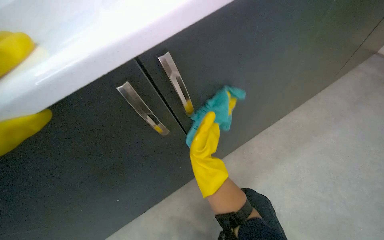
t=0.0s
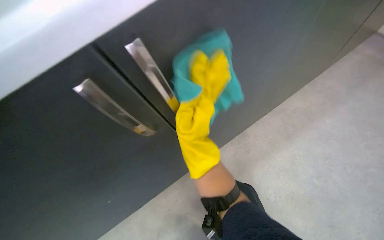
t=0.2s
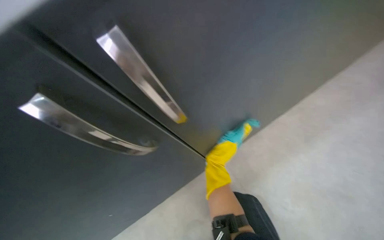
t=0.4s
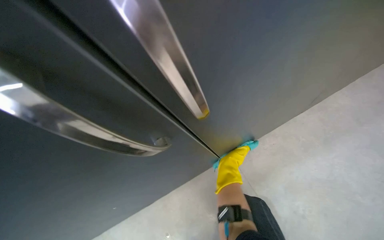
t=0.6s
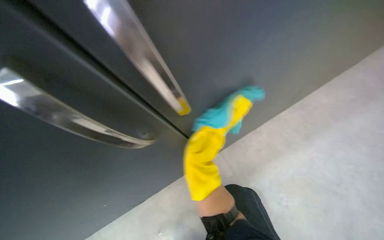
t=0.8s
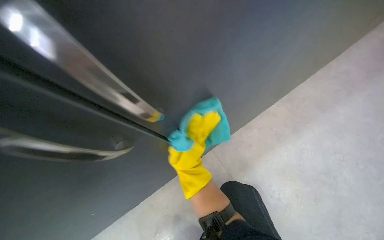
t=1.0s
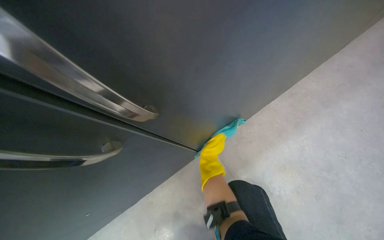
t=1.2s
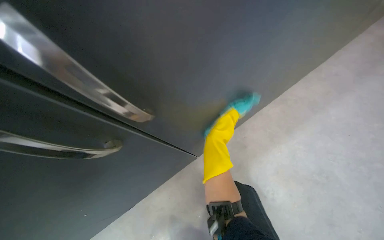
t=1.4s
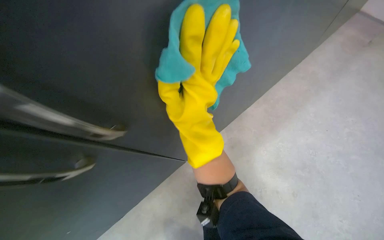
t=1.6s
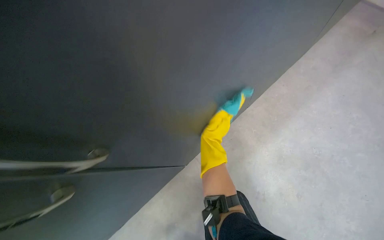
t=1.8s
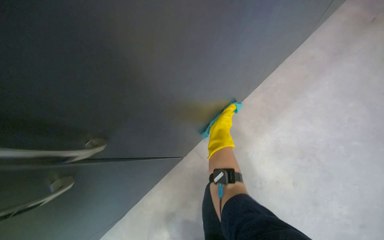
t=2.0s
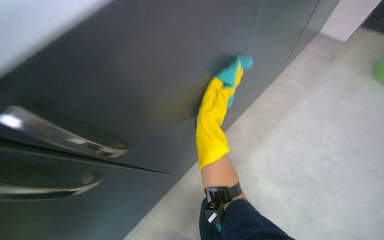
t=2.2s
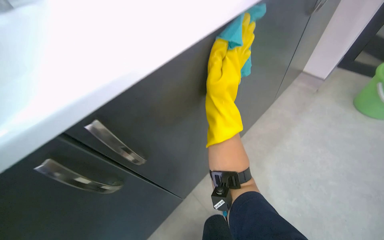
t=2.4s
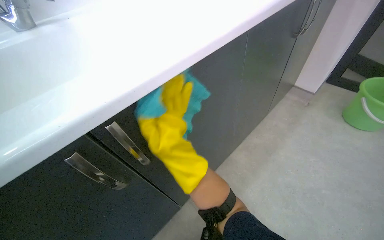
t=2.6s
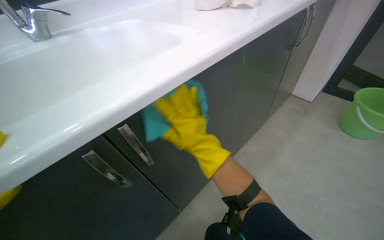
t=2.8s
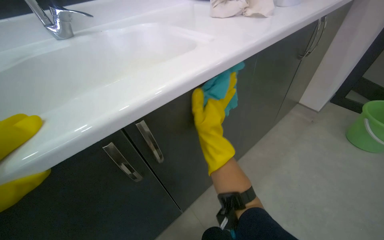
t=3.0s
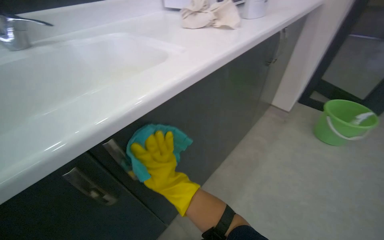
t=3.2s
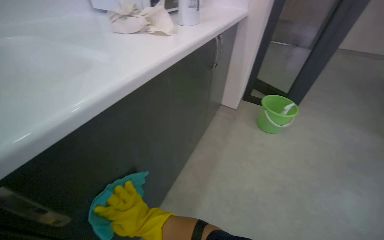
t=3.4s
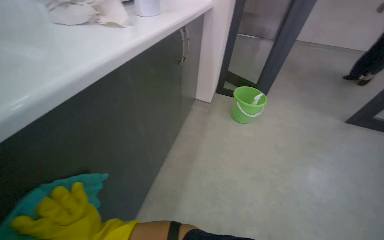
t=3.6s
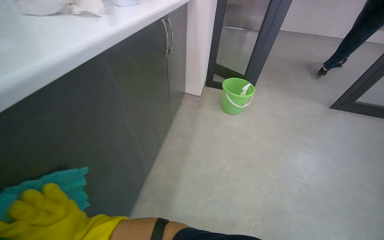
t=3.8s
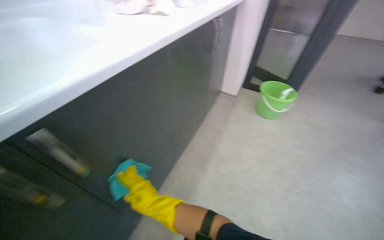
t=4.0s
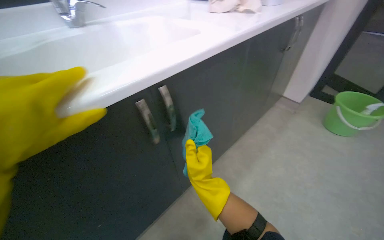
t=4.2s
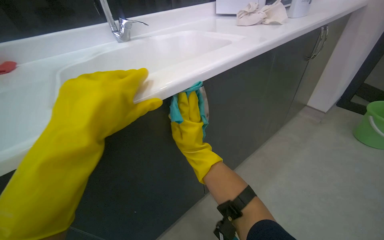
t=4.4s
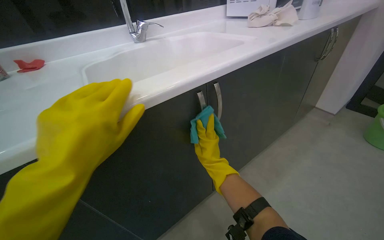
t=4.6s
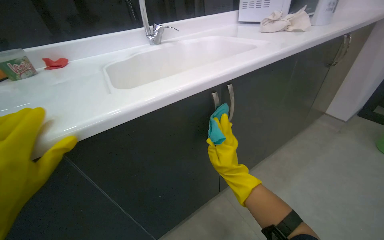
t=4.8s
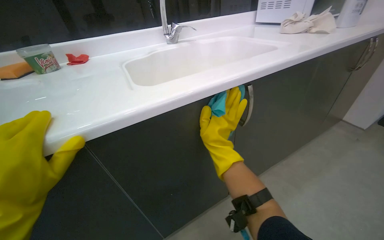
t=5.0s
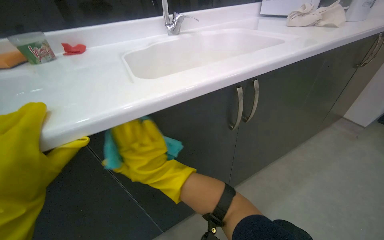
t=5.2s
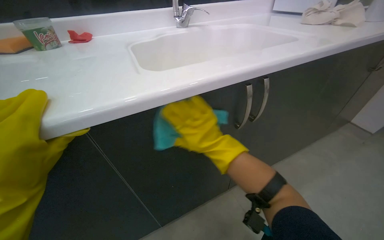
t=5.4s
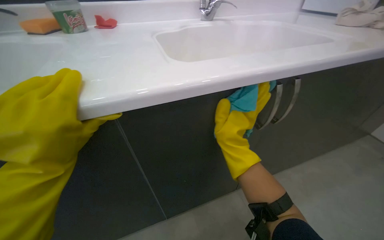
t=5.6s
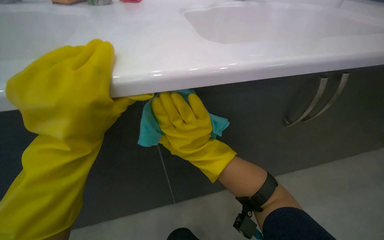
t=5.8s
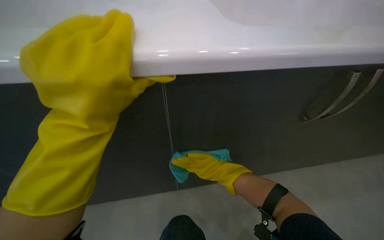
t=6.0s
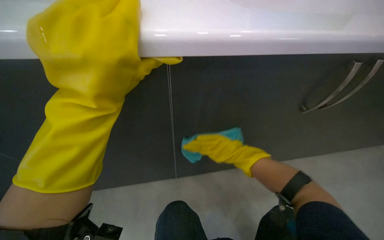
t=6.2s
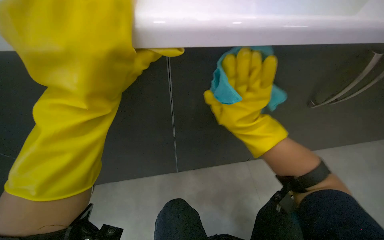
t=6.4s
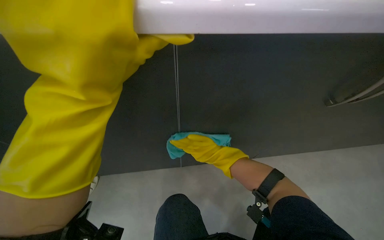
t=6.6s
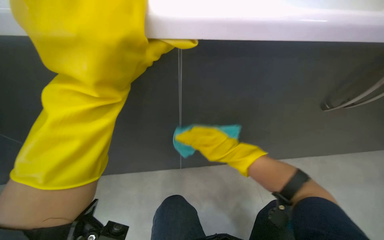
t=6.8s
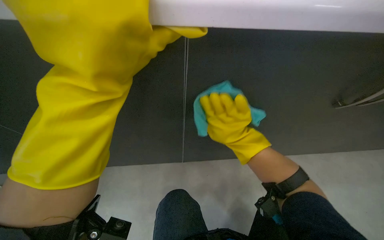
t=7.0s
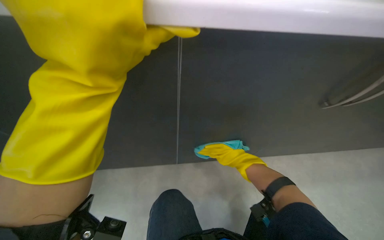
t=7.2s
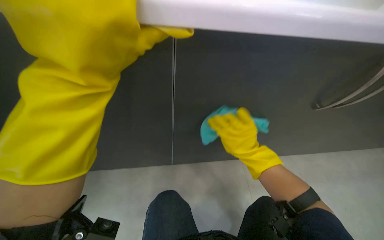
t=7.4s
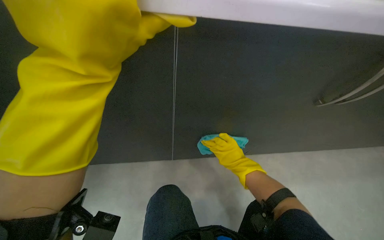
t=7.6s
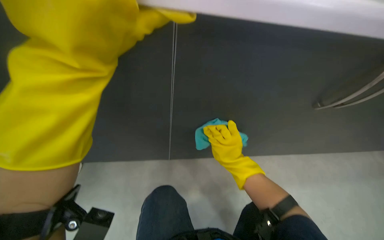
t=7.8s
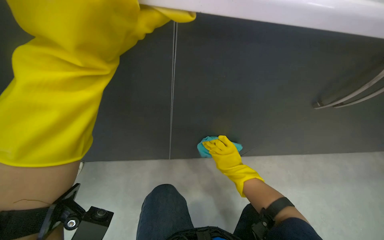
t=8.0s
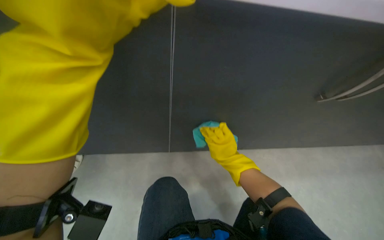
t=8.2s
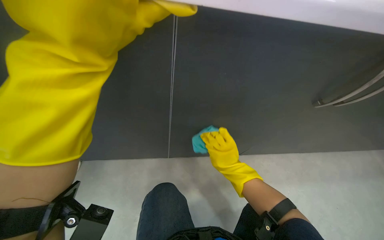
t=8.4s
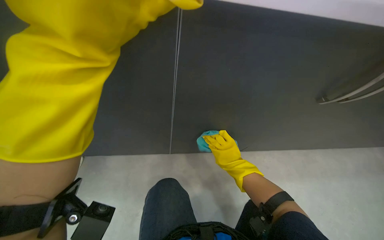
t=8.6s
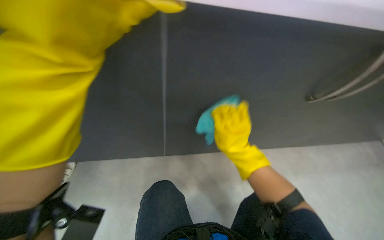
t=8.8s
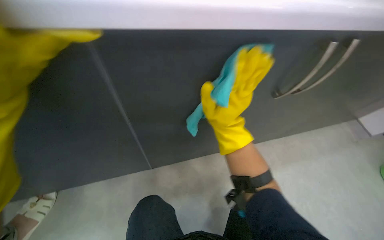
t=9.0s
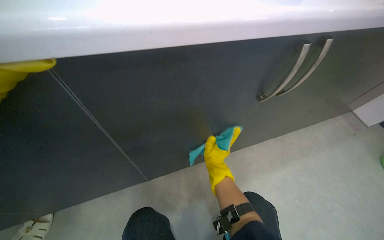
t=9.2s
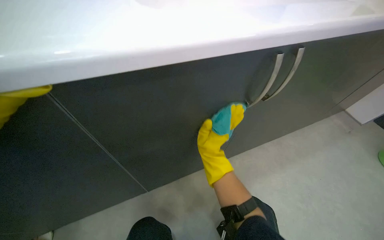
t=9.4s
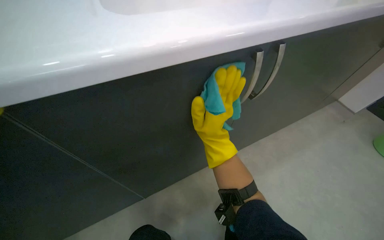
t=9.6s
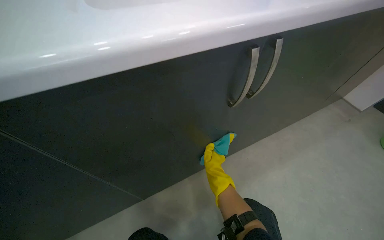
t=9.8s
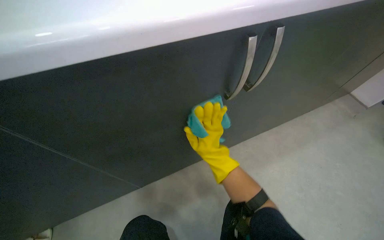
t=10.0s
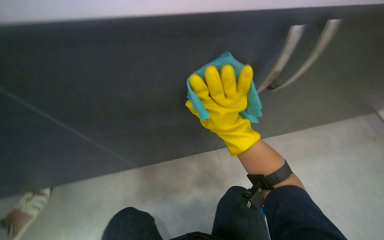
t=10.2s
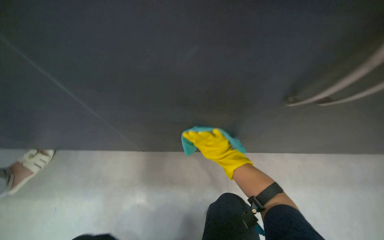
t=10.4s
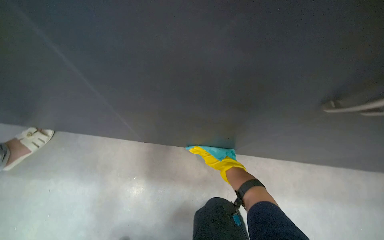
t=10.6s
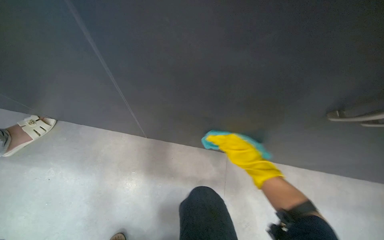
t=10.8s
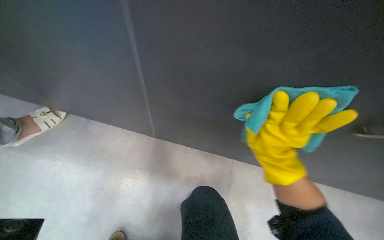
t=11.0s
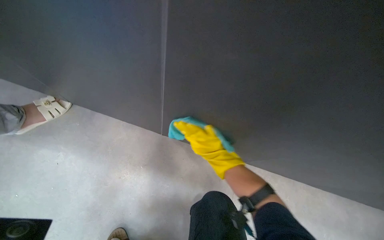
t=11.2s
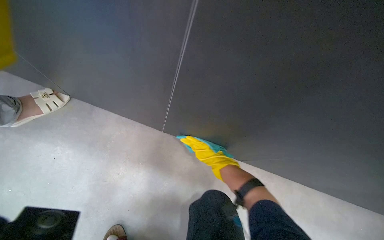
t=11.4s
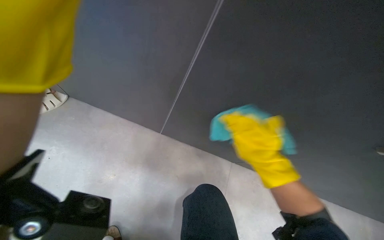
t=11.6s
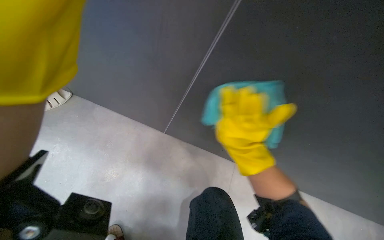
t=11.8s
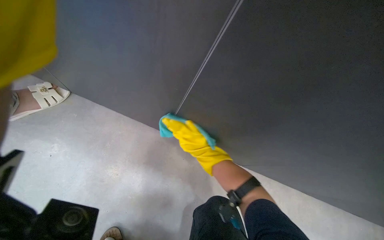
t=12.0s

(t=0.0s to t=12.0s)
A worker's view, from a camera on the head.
Job: cleaning kitchen.
The whole recording: Cleaning kitchen cabinets. The worker cleans the kitchen cabinets, including the exterior, interior, and items inside, using a cleaning cloth.
t=1.6s - t=3.0s: The wearer looks about 25 degrees further upward. The left hand goes left and right, some 15 cm each way, reversing 2 times.
t=4.4s - t=6.0s: The wearer's head swings some 30 degrees to the left. The view tilts about 15 degrees downward. The left hand goes left and right, some 35 cm each way, reversing 2 times.
t=6.0s - t=7.6s: The left hand goes up and down the picture, approximately 20 cm each way, reversing 5 times.
t=7.6s - t=9.0s: The left hand heads up the picture and nearer to the camera, covering roughly 20 cm.
t=10.4s - t=12.0s: The left hand goes nearer and farther, roughly 25 cm each way, reversing 4 times.

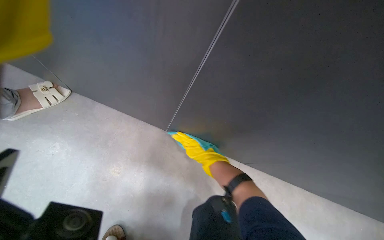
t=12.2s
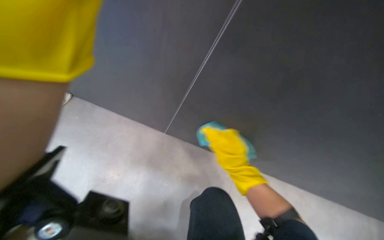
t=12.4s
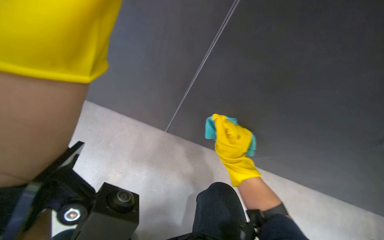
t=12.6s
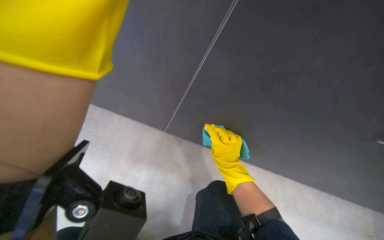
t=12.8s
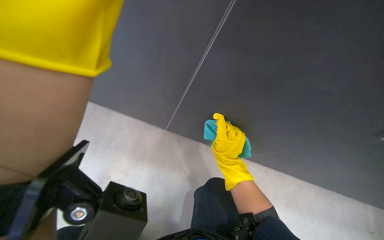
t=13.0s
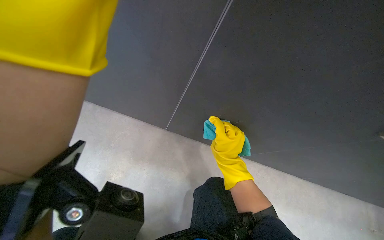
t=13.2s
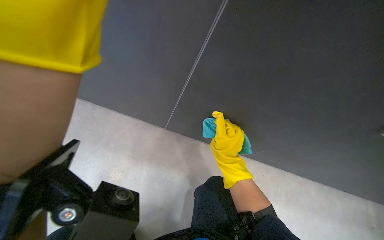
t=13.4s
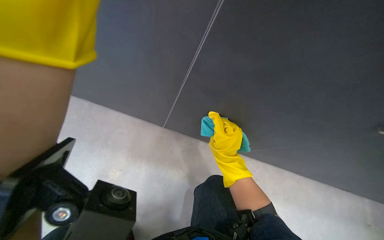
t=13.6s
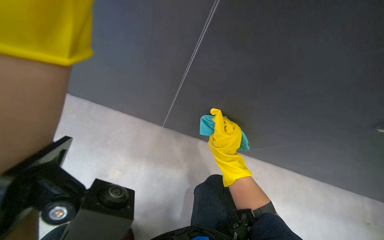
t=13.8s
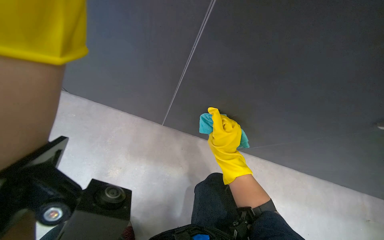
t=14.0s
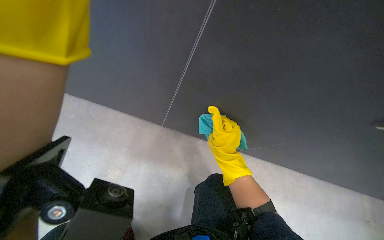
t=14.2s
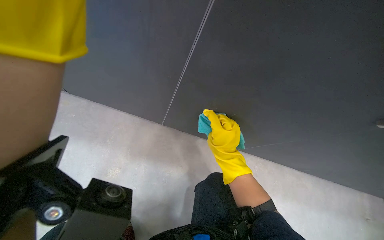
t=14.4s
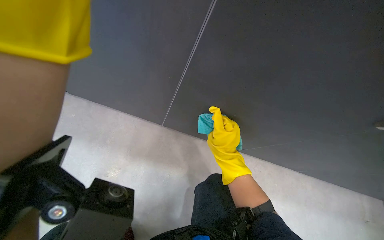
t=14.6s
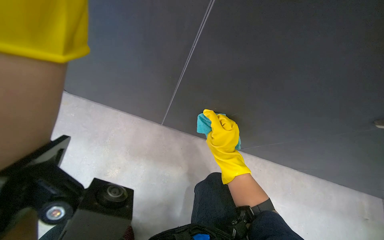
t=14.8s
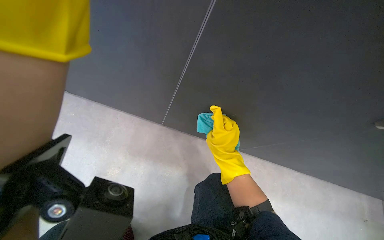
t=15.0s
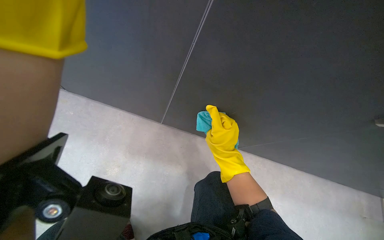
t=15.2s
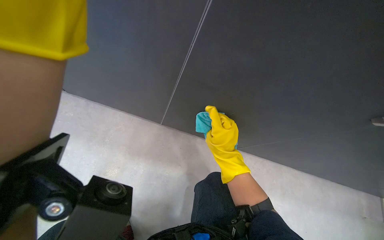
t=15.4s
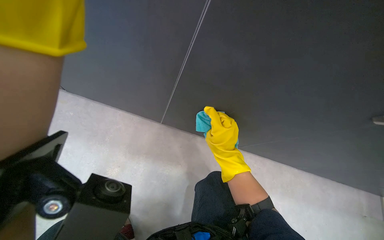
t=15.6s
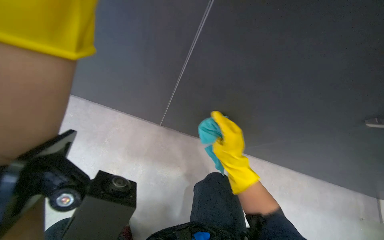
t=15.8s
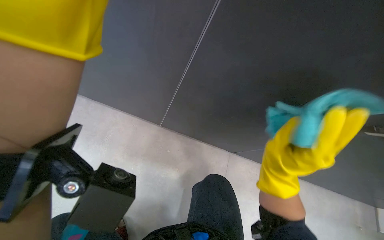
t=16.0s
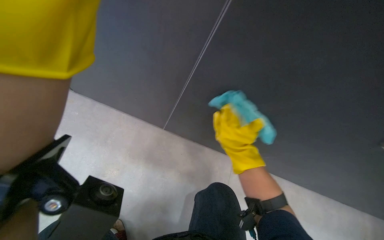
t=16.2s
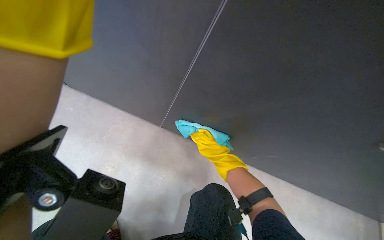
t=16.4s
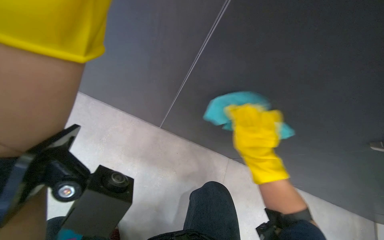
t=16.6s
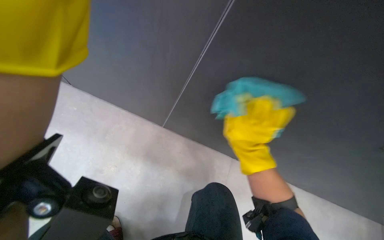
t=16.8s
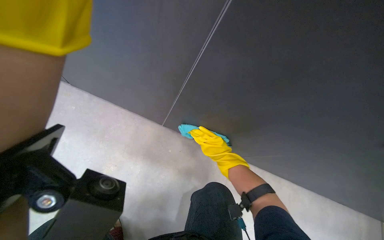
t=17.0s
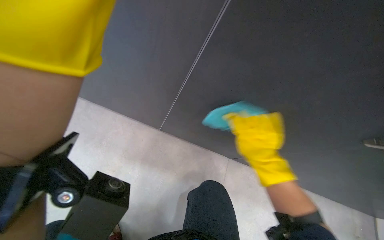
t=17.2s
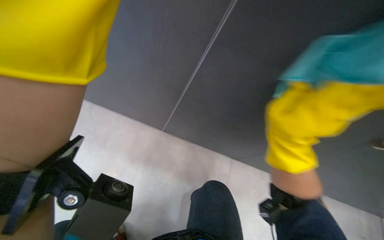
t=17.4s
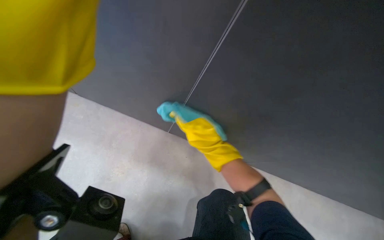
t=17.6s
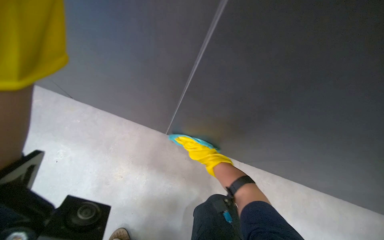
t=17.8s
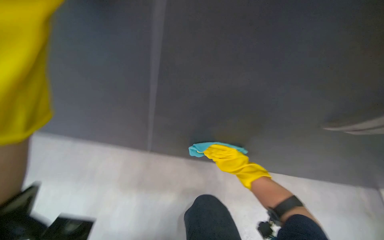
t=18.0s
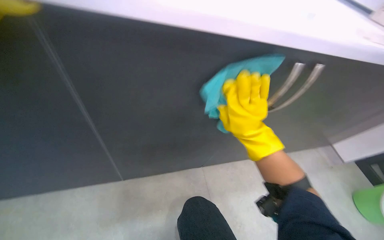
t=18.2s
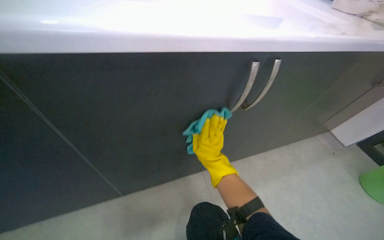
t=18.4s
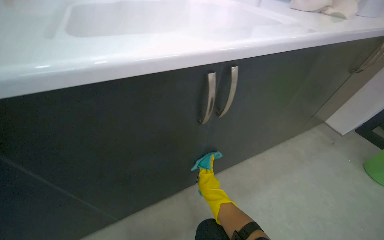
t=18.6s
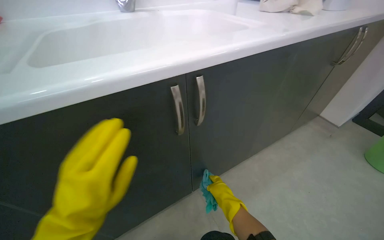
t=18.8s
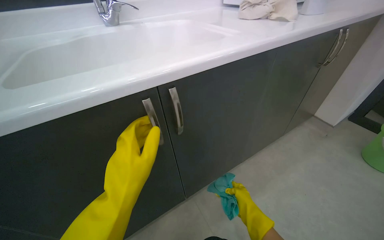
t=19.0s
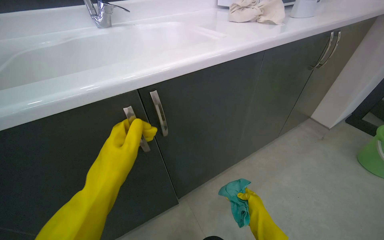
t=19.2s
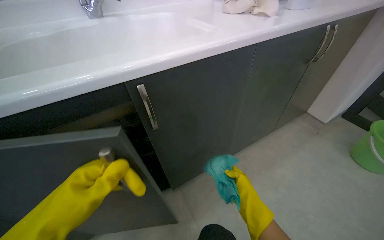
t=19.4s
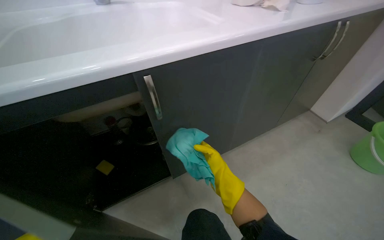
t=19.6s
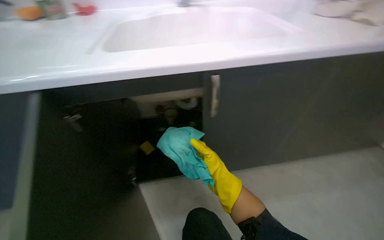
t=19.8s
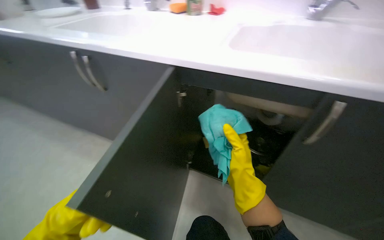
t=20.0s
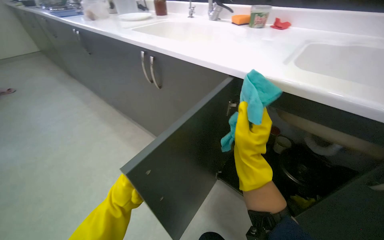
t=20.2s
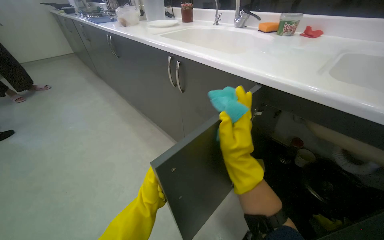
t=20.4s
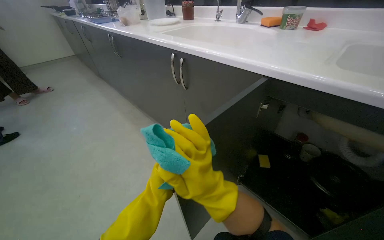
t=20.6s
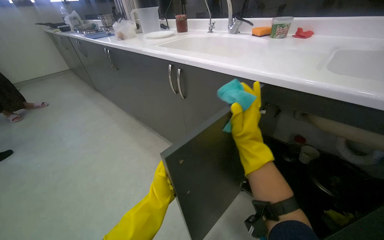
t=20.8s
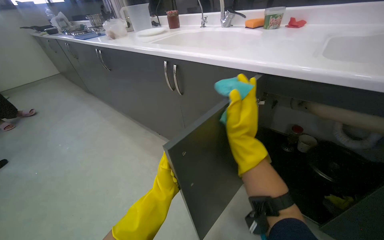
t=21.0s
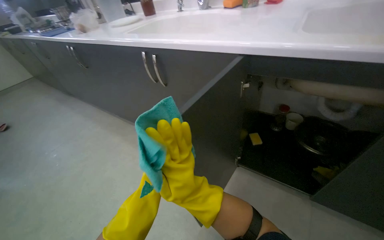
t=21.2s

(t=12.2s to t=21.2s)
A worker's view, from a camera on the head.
Job: cleaning kitchen.
The whole recording: Cleaning kitchen cabinets. The worker cleans the kitchen cabinets, including the exterior, interior, and items inside, using a cleaning cloth.
t=12.2s - t=13.8s: The left hand goes approximately 15 cm nearer to the camera.
t=15.2s - t=16.6s: The left hand goes nearer and farther, about 25 cm each way, reversing 2 times.
t=19.8s - t=21.2s: The wearer's head swings about 45 degrees to the left.
